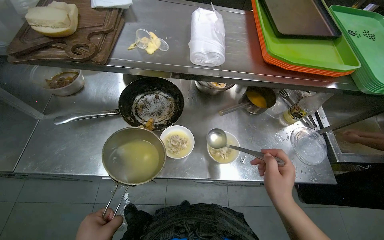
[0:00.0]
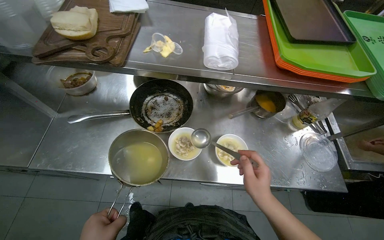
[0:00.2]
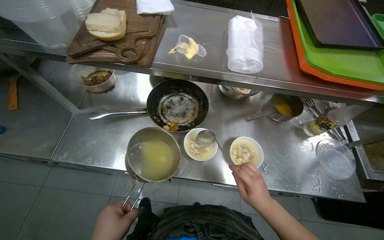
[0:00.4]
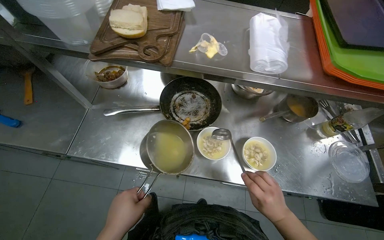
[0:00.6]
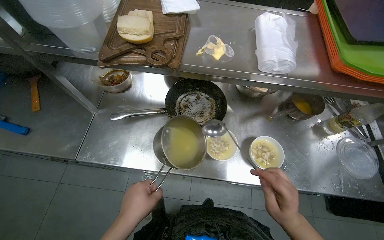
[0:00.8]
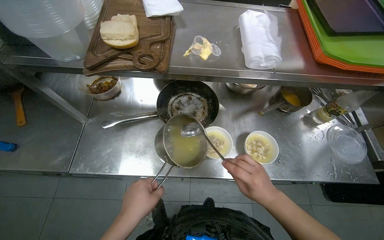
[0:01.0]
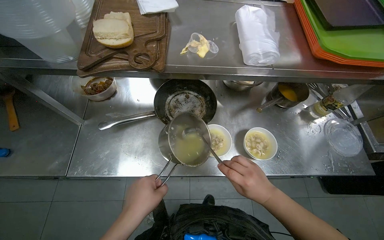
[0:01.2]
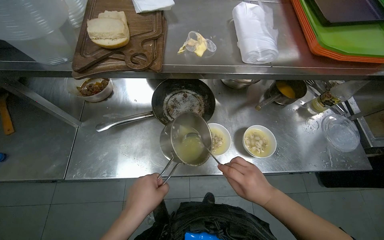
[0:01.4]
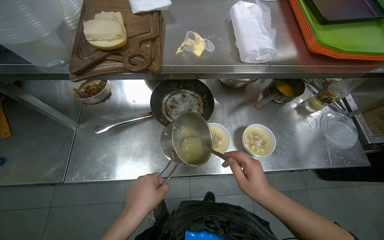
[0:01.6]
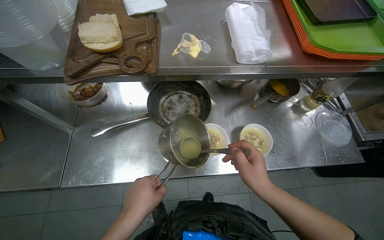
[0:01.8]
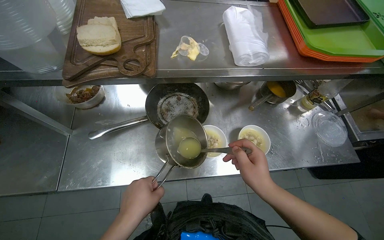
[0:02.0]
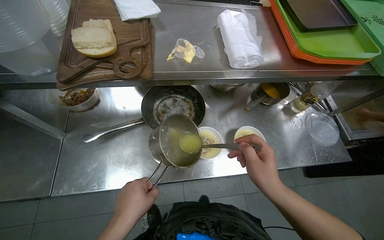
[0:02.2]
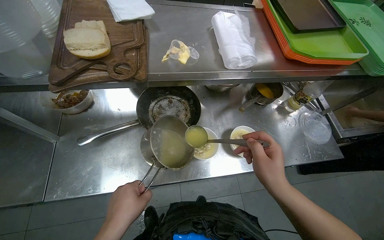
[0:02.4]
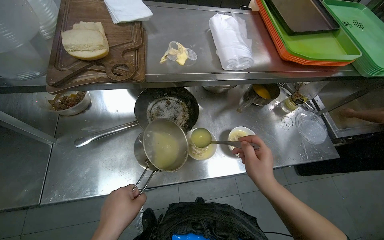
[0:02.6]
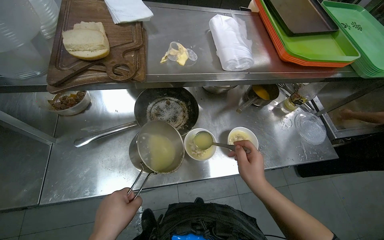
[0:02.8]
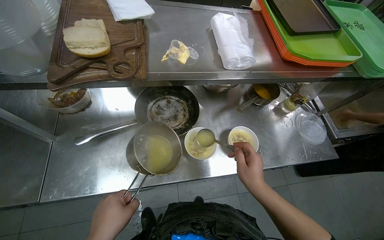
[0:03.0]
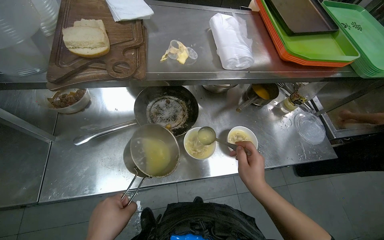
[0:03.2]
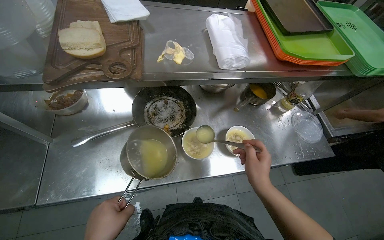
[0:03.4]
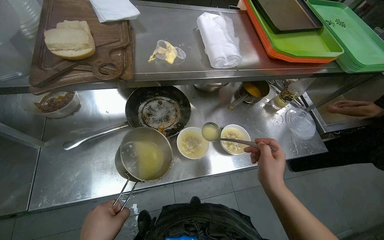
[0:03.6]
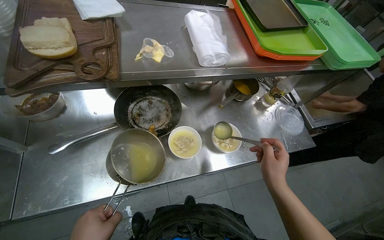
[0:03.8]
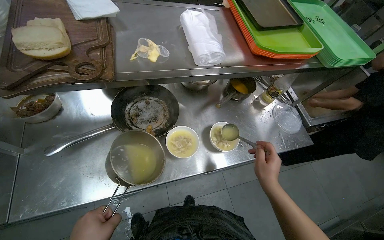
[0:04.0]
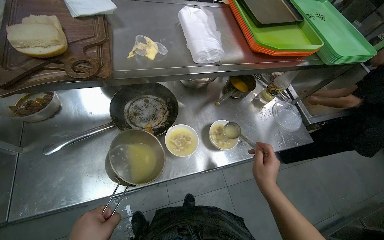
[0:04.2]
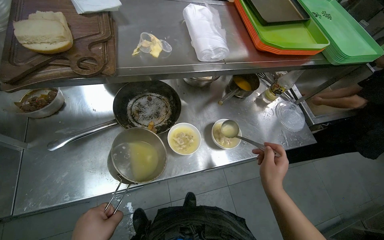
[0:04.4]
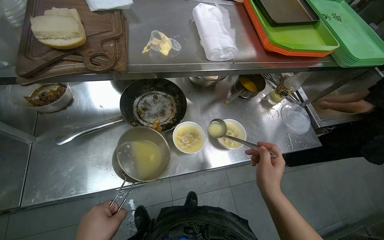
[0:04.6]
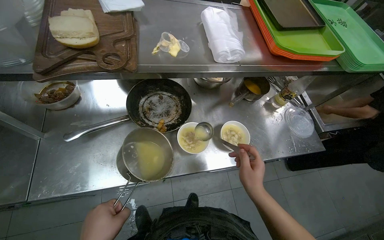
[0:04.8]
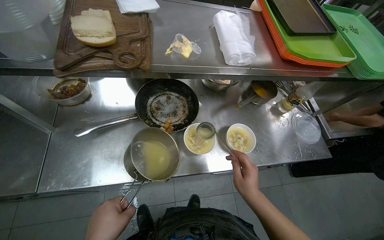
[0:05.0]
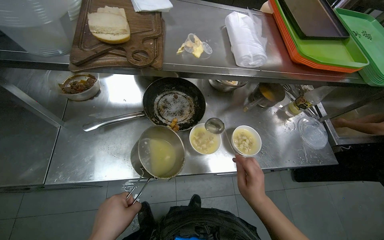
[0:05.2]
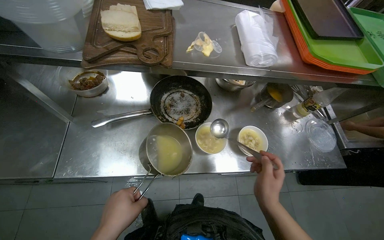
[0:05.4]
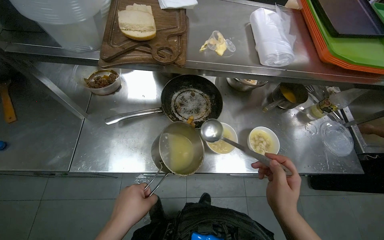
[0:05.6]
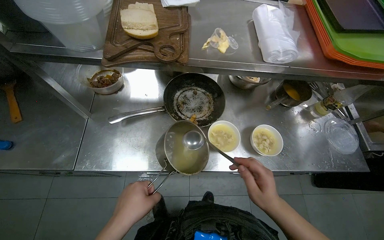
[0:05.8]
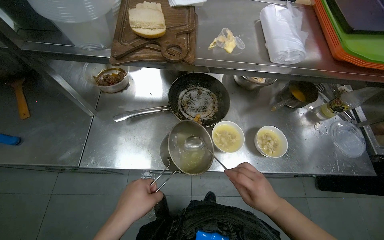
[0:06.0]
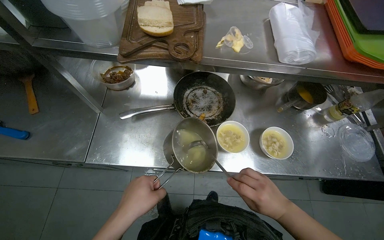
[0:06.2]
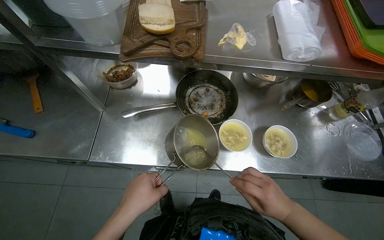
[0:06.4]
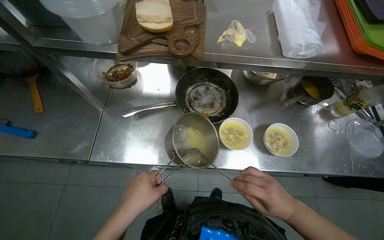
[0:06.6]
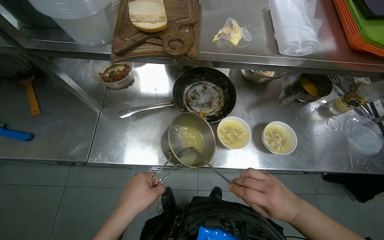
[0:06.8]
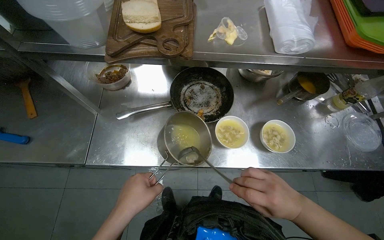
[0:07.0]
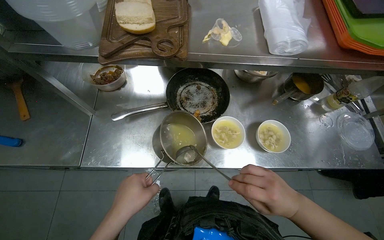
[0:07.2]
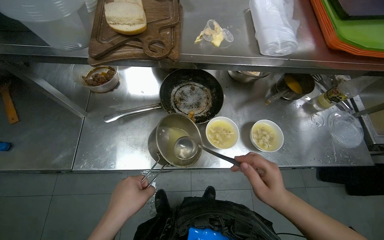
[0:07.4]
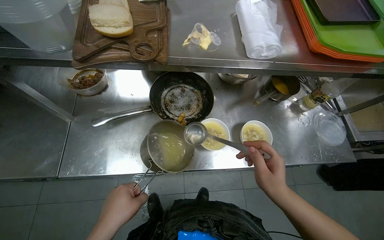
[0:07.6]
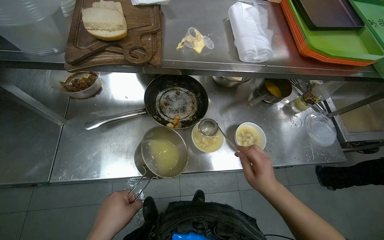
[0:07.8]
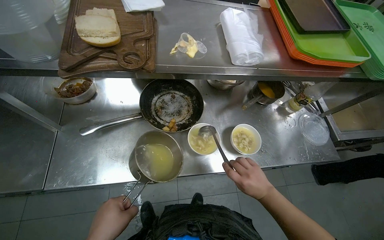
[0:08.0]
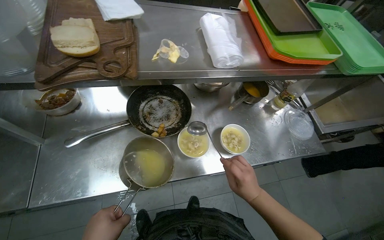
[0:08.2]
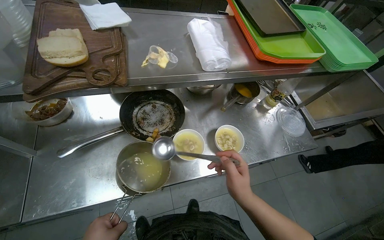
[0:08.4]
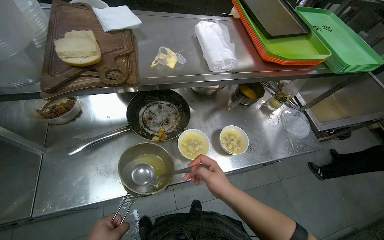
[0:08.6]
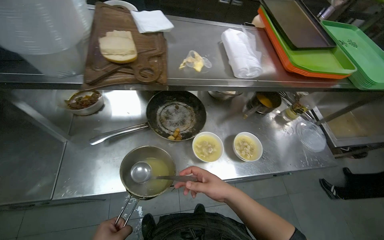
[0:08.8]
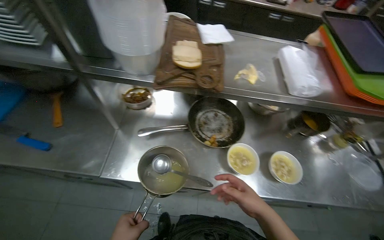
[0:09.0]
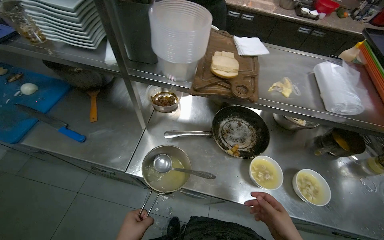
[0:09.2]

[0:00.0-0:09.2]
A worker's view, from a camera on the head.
Job: preparing food.
The whole recording: Serving cooked items into bowls. The worker scoops cooked items and liquid from a pot into multiple bowls.
1.6 to 3.0 s: The hands are busy where they are.
4.6 to 6.2 s: The head turns to the left by some 15 degrees.
6.2 to 7.6 s: The hands make small movements and keep their place.
7.6 to 9.2 s: The wearer looks approximately 15 degrees further to the left.

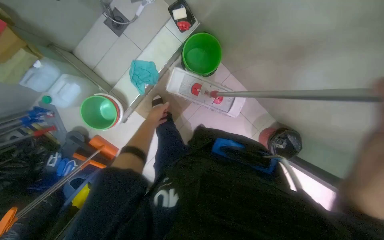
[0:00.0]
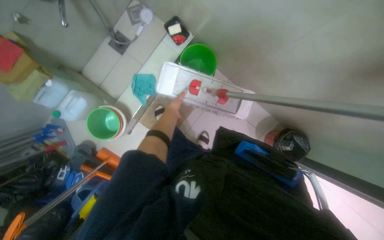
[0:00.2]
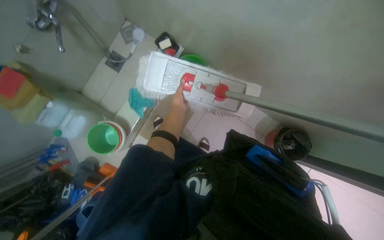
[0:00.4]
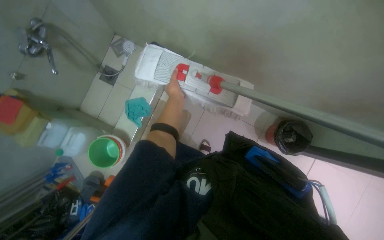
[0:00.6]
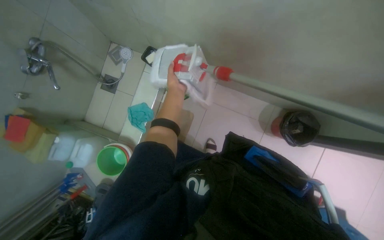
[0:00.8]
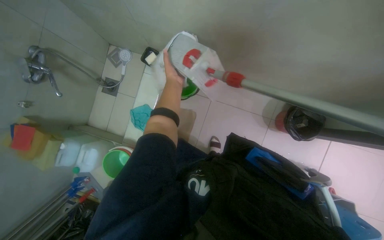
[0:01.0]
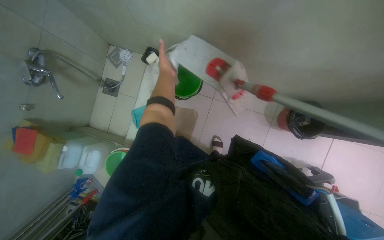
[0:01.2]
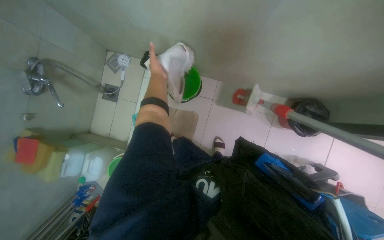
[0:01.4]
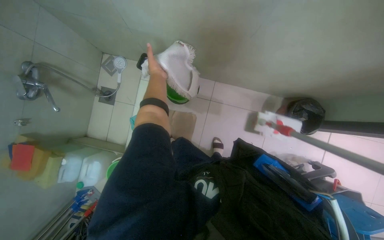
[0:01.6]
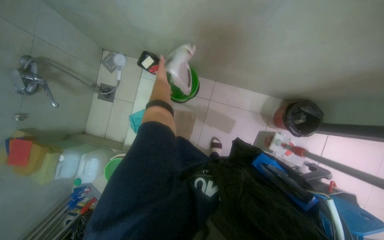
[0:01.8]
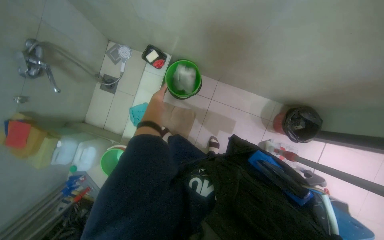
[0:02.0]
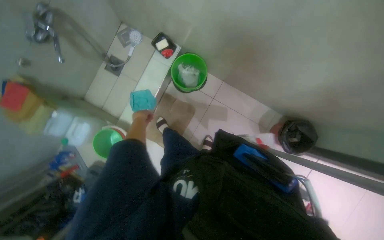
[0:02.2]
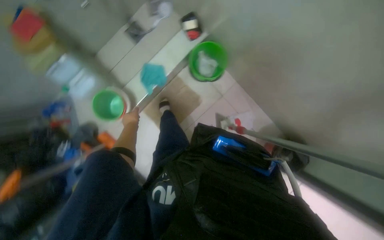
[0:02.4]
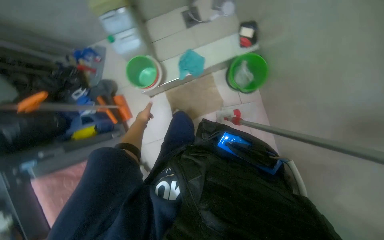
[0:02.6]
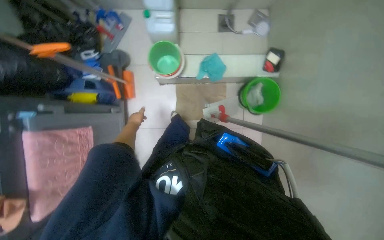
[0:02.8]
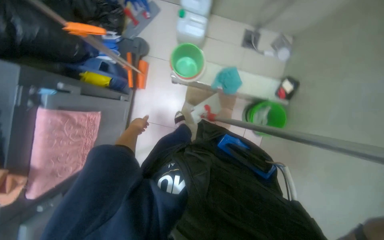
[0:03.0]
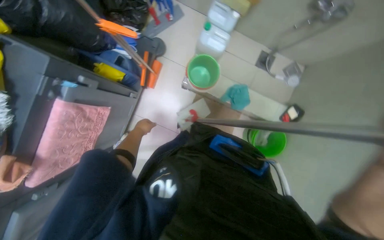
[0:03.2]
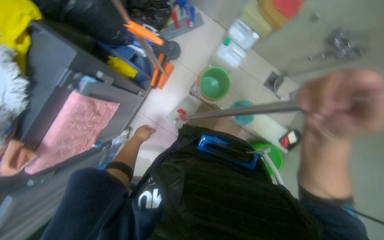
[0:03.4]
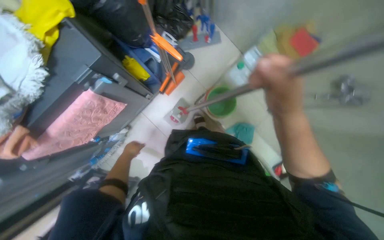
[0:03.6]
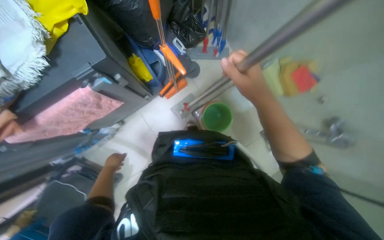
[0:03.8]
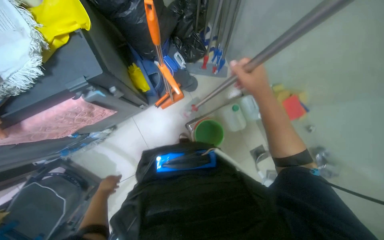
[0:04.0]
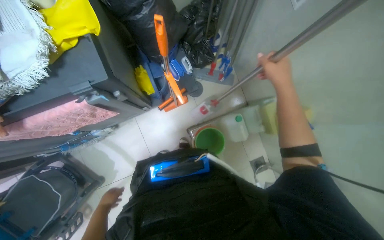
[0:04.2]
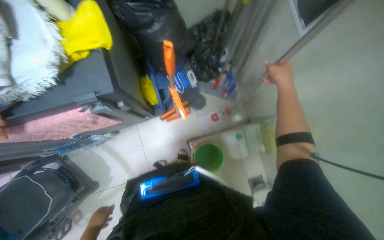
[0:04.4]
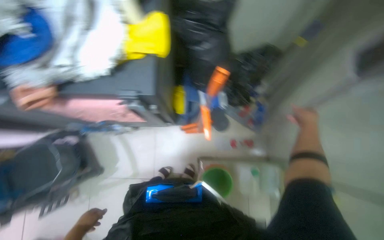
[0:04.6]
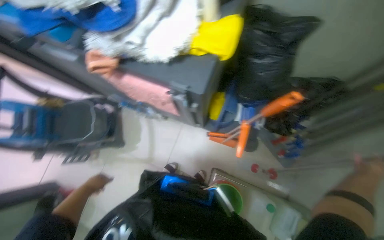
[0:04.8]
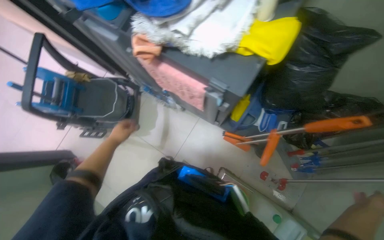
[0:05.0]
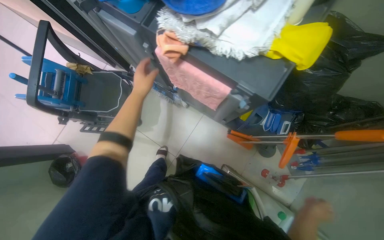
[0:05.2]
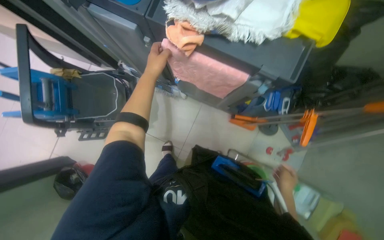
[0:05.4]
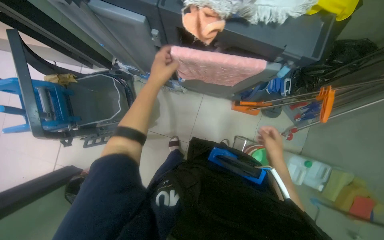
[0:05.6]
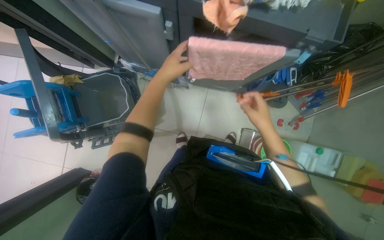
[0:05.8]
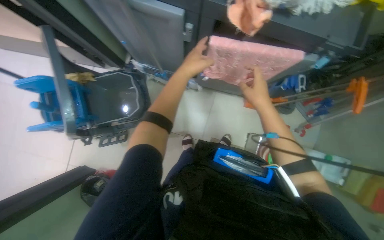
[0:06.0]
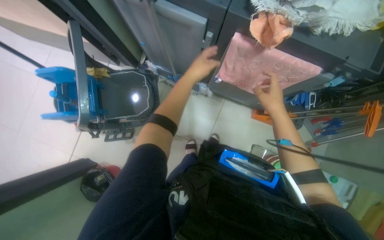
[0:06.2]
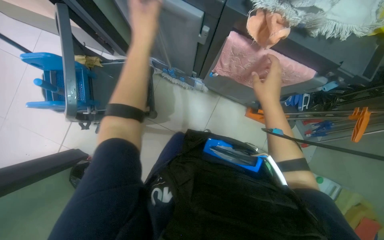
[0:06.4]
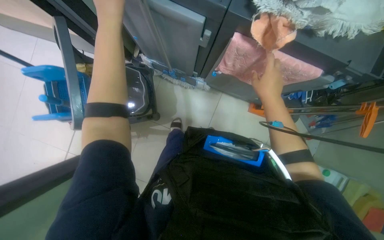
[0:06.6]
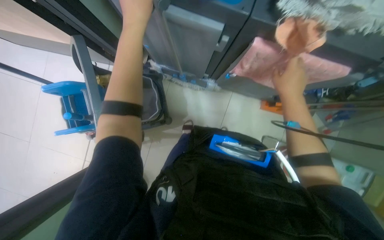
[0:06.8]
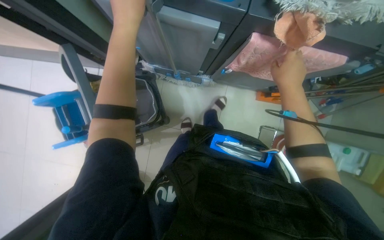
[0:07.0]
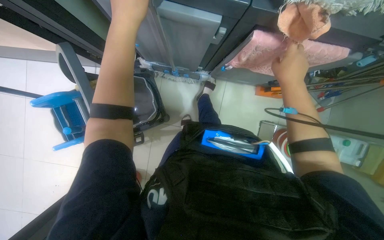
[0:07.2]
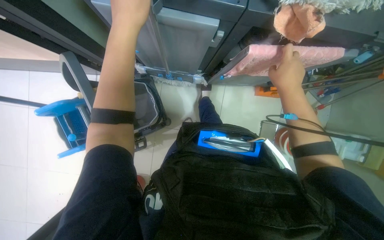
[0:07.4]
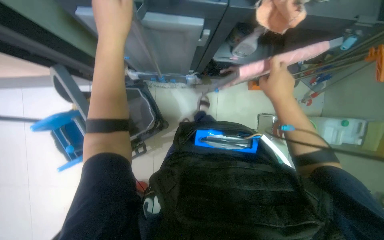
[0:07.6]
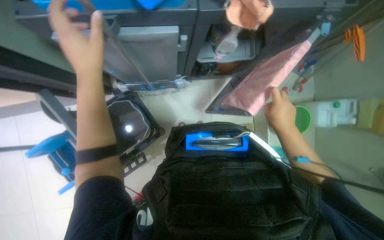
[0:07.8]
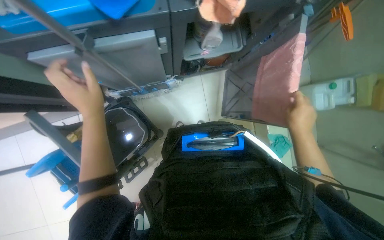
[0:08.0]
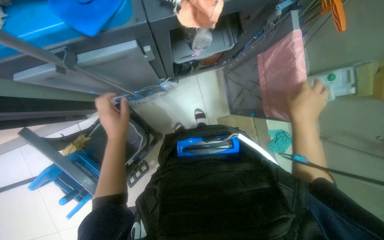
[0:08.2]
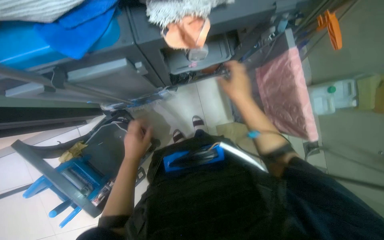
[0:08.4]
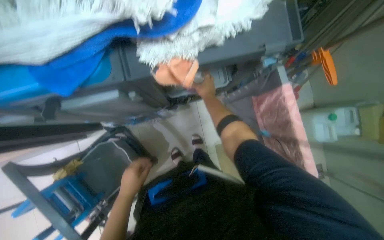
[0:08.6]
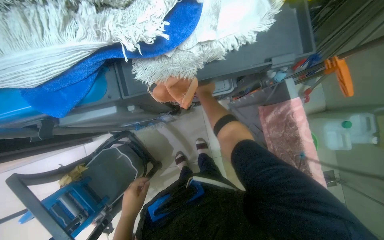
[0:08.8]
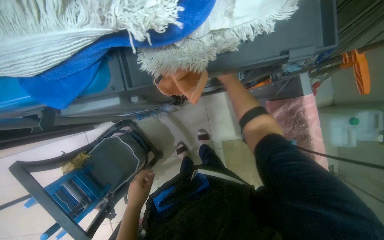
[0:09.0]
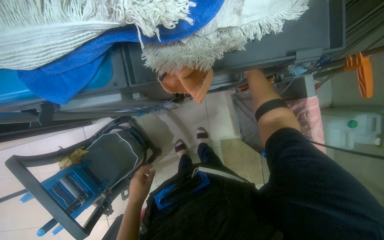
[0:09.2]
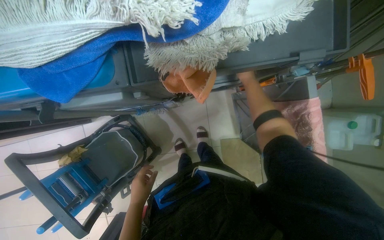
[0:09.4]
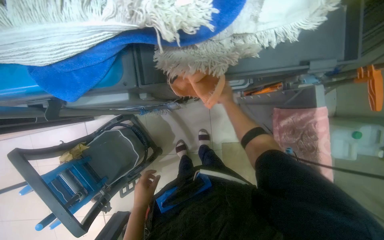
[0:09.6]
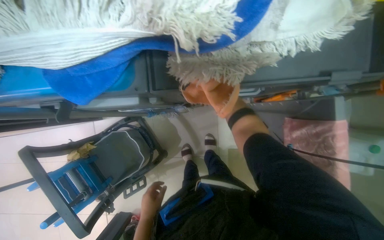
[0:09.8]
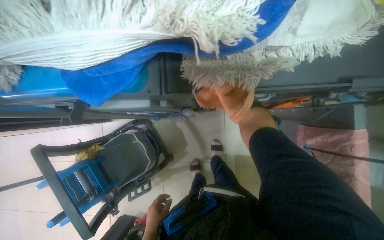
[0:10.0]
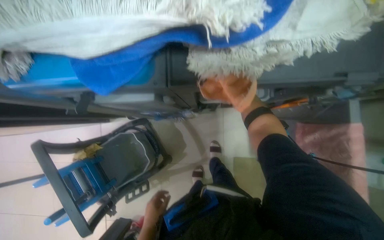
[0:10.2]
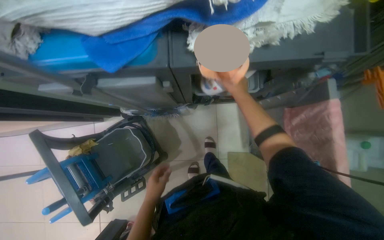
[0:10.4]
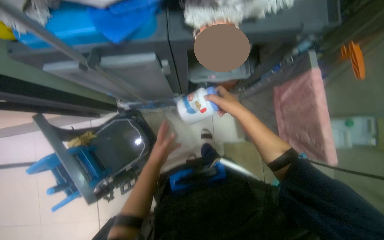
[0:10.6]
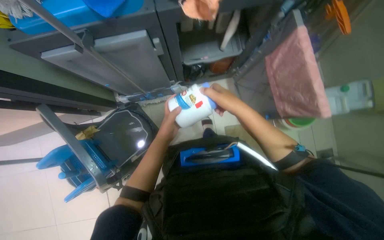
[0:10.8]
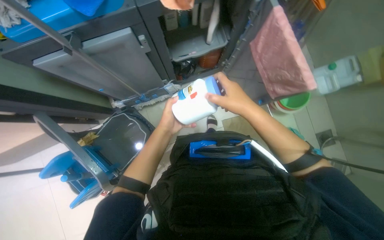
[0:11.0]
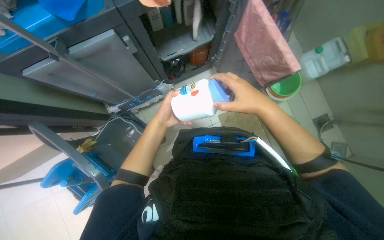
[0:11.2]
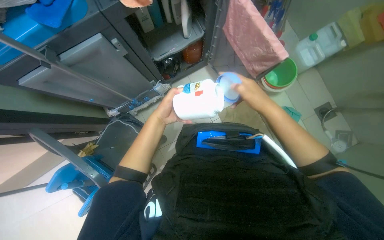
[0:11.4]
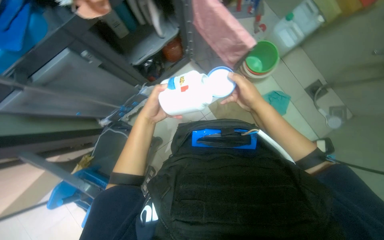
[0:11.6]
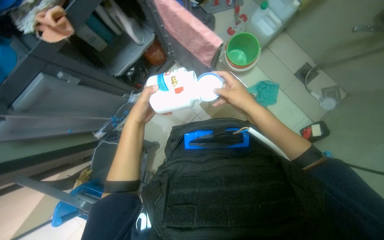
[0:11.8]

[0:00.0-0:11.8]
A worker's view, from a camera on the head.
Job: preparing cleaning supplies.
The whole recording: Preparing cleaning supplies. The worker prepares cleaning supplies by assembling the mop and bucket, filling buckets with water, and soaking cloths.
0.0 to 1.4 s: The scene rotates counterclockwise by roughly 25 degrees. The left hand shifts roughly 35 cm up the picture.
1.4 to 3.0 s: The wearer moves approximately 40 cm. The scene rotates clockwise by roughly 90 degrees.
3.0 to 4.4 s: The scene turns approximately 60 degrees clockwise in the picture.
4.4 to 6.0 s: The camera travels approximately 60 cm. The scene turns roughly 30 degrees clockwise in the picture.
6.0 to 7.4 s: The right hand goes about 10 cm up the picture; the left hand goes some 30 cm to the left and nearer to the camera.
7.4 to 8.8 s: The right hand moves farther from the camera, about 20 cm; the left hand is displaced farther from the camera and down the picture by approximately 25 cm.
8.8 to 10.4 s: The left hand moves about 15 cm down the picture and comes back.
10.4 to 11.8 s: The wearer moves some 50 cm. Everything in view rotates some 40 degrees counterclockwise.
